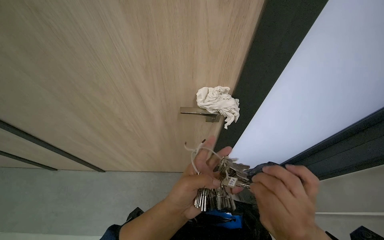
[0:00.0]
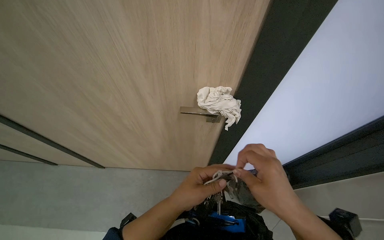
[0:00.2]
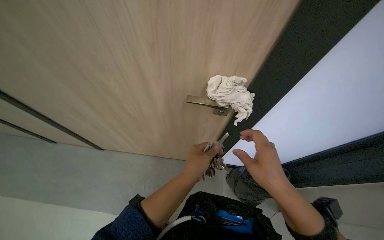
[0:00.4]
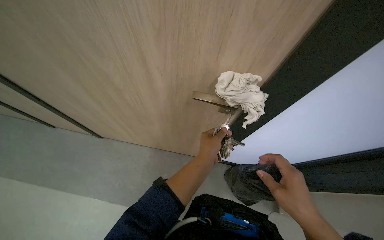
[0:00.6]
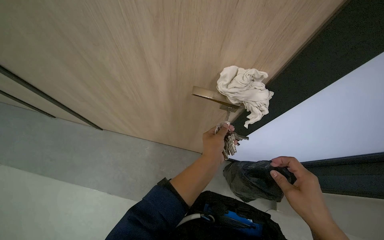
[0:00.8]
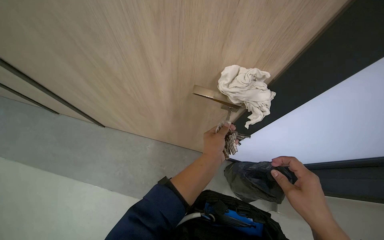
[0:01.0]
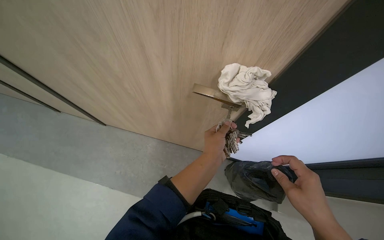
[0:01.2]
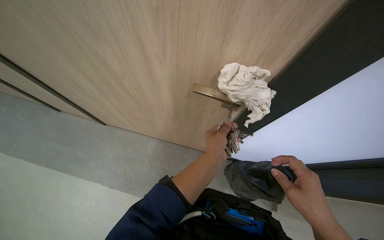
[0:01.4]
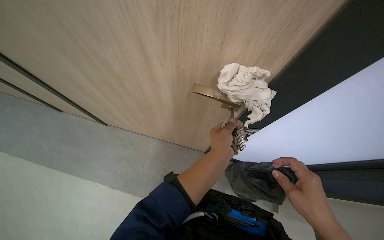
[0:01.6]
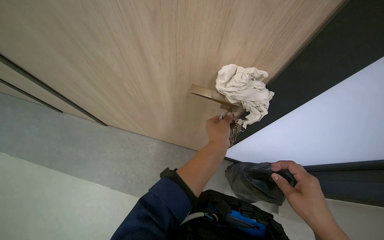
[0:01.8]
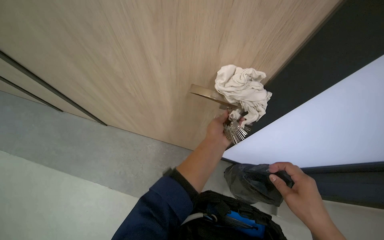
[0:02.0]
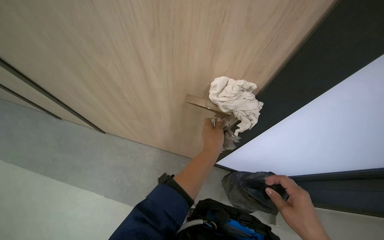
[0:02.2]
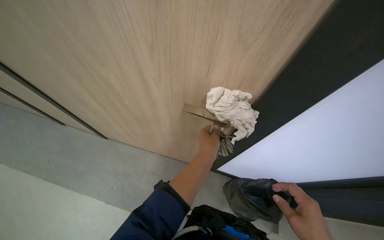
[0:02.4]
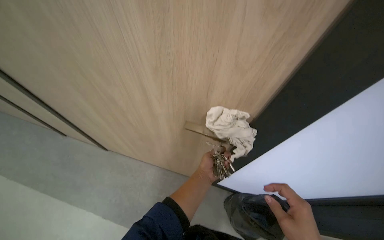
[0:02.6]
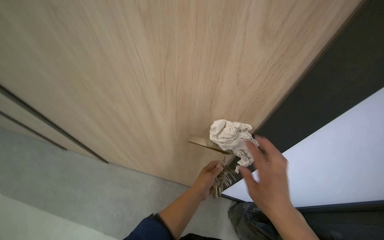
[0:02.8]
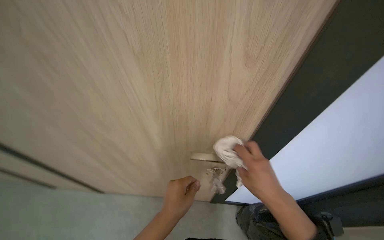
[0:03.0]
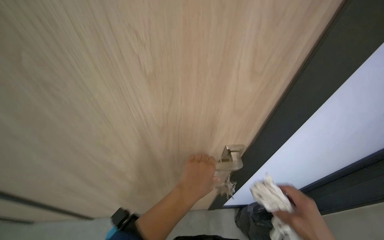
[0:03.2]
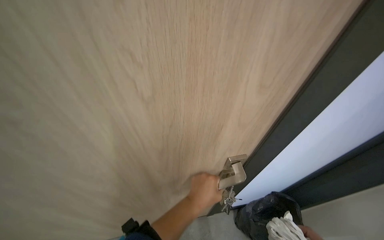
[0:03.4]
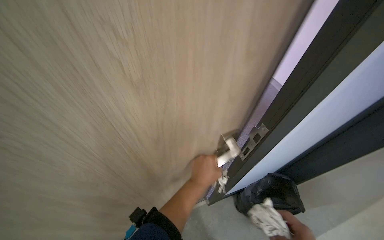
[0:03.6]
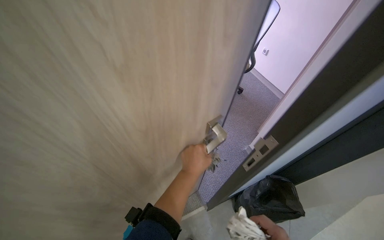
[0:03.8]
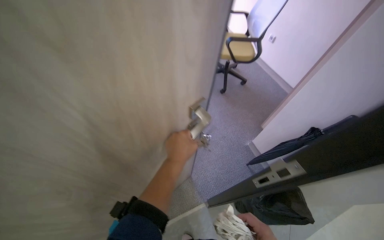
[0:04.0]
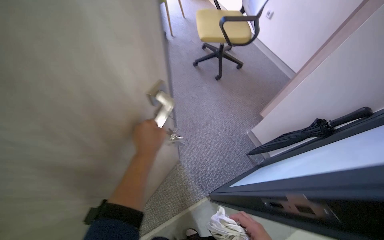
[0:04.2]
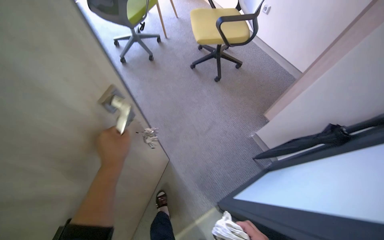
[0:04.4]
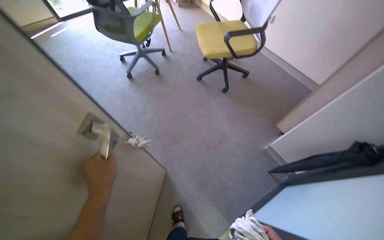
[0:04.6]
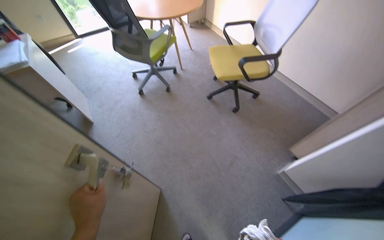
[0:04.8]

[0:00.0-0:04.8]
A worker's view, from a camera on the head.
Job: organizing items.
The whole recording: Unlocking office door. The worker selects a key from a bunch, unlocks the office door, and enters the room.
0:00.0 to 0:01.6: The wearer looks about 15 degrees further downward. The left hand heads farther from the camera and to the right, covering roughly 20 cm.
0:01.6 to 0:03.2: The head rotates roughly 20 degrees to the right. The wearer looks about 20 degrees further upward. The left hand shifts approximately 20 cm to the left and nearer to the camera.
0:03.2 to 0:04.8: The left hand travels to the left by about 30 cm.

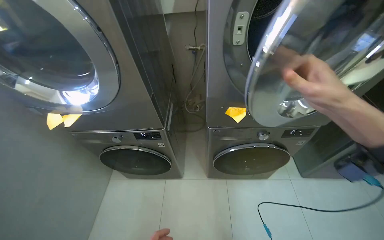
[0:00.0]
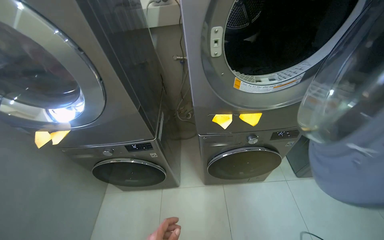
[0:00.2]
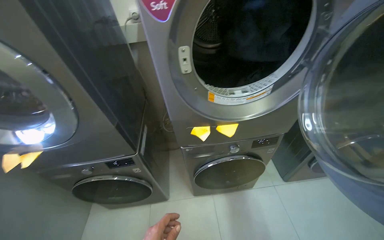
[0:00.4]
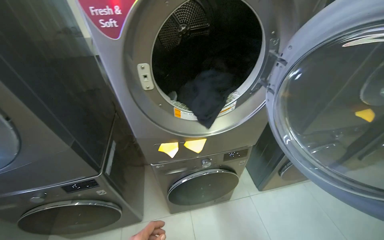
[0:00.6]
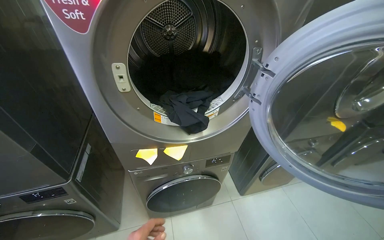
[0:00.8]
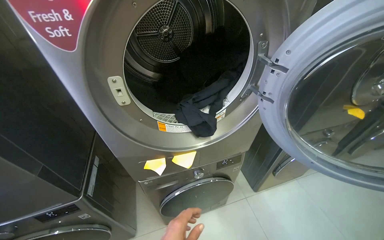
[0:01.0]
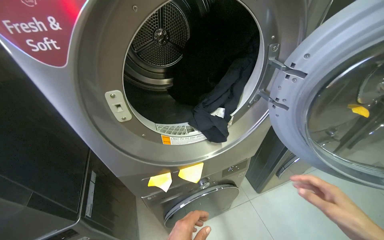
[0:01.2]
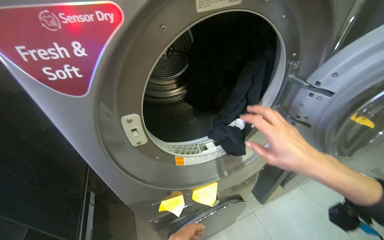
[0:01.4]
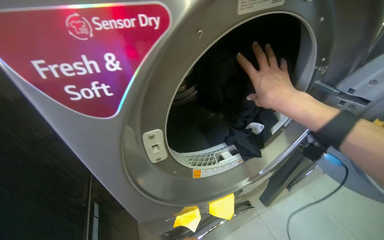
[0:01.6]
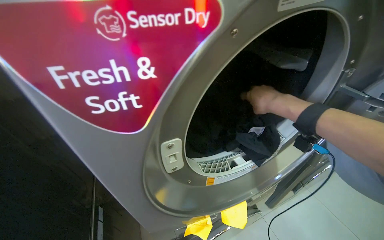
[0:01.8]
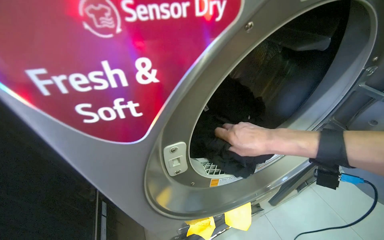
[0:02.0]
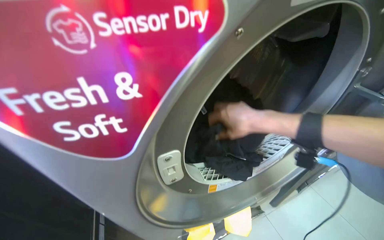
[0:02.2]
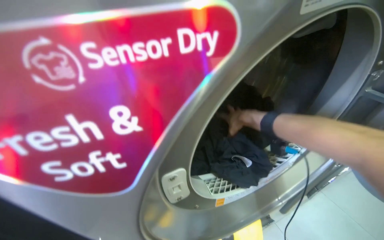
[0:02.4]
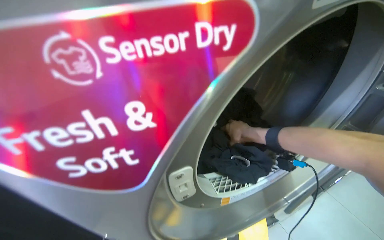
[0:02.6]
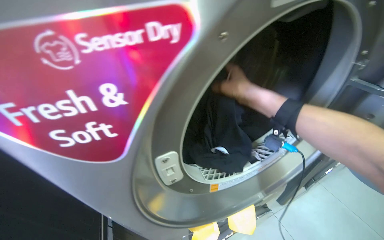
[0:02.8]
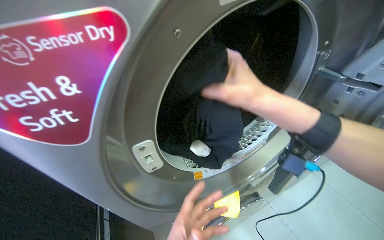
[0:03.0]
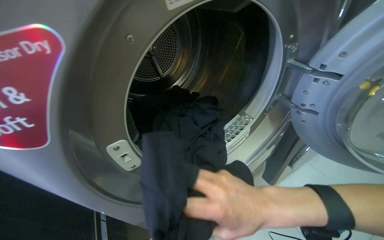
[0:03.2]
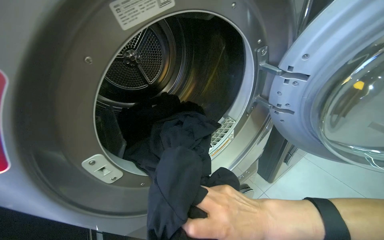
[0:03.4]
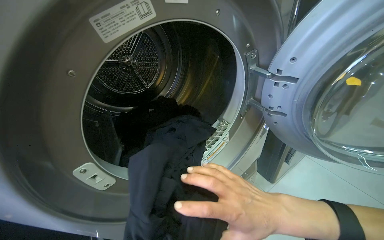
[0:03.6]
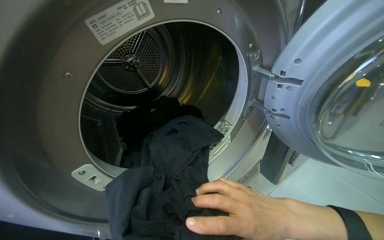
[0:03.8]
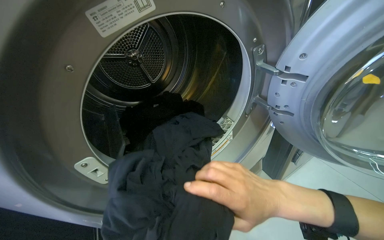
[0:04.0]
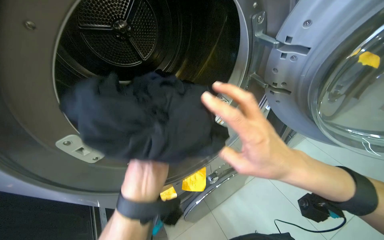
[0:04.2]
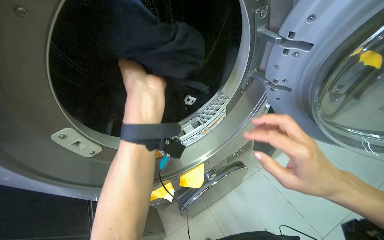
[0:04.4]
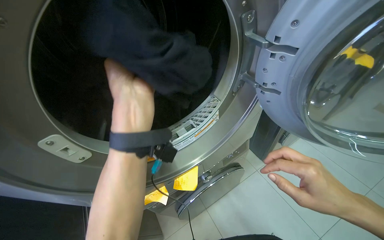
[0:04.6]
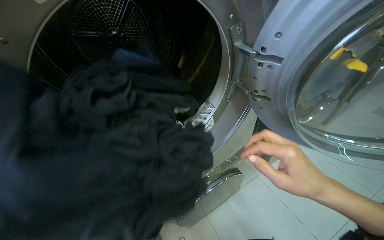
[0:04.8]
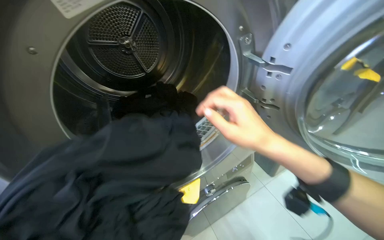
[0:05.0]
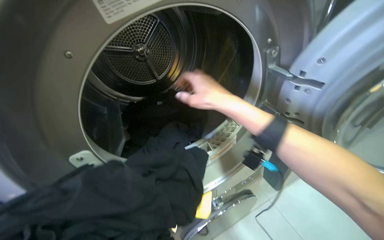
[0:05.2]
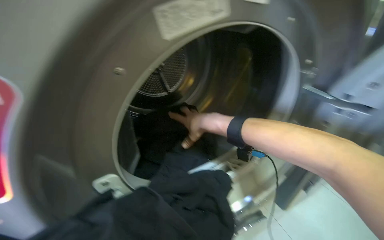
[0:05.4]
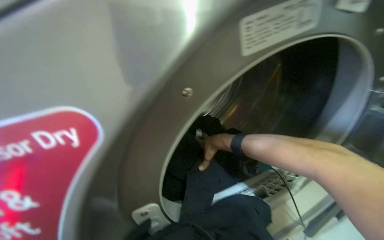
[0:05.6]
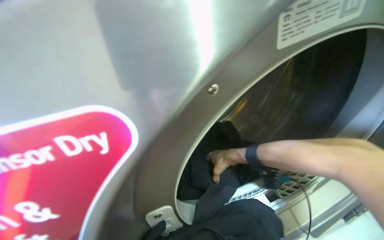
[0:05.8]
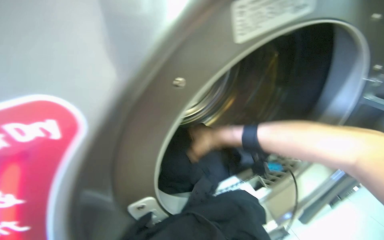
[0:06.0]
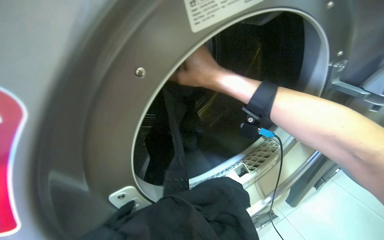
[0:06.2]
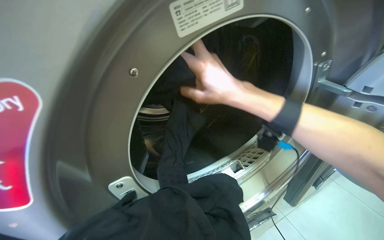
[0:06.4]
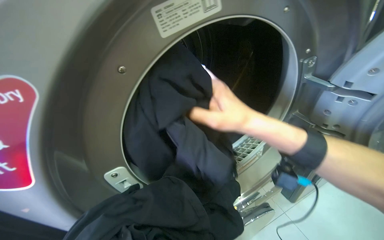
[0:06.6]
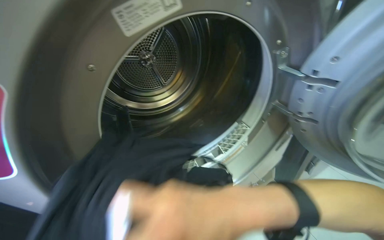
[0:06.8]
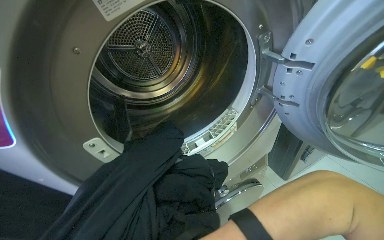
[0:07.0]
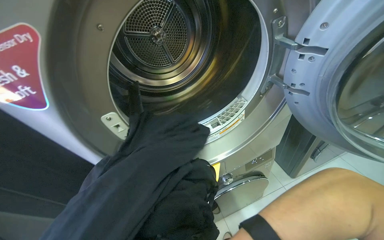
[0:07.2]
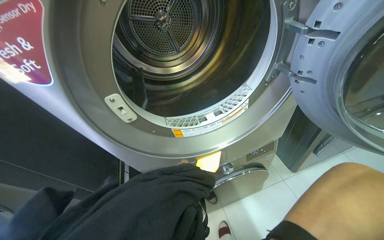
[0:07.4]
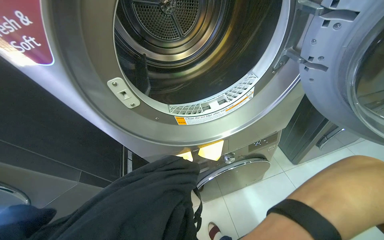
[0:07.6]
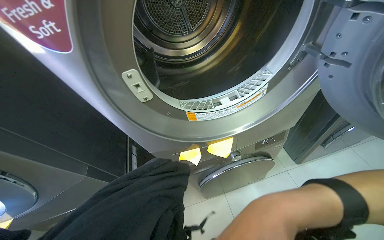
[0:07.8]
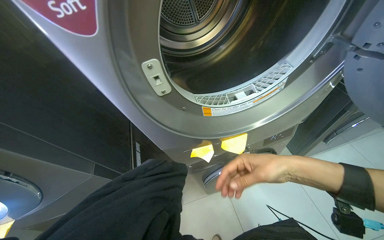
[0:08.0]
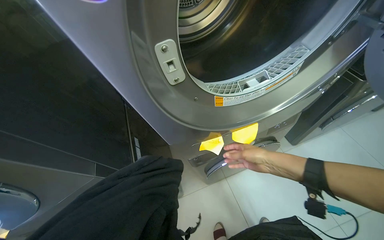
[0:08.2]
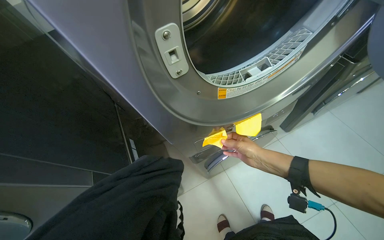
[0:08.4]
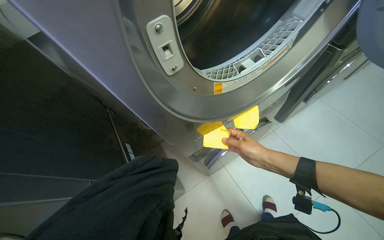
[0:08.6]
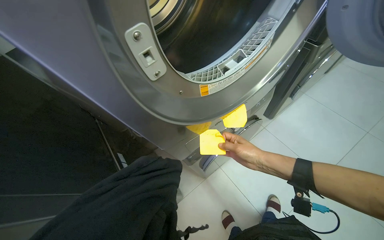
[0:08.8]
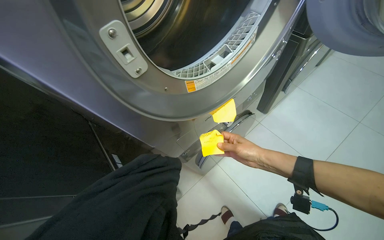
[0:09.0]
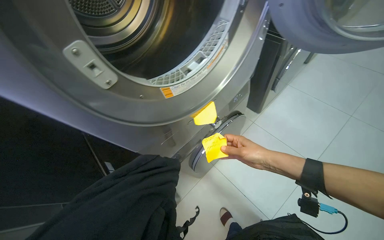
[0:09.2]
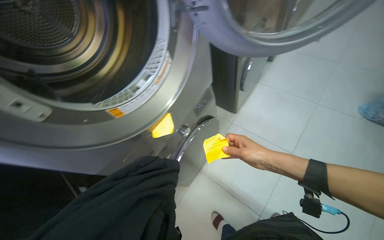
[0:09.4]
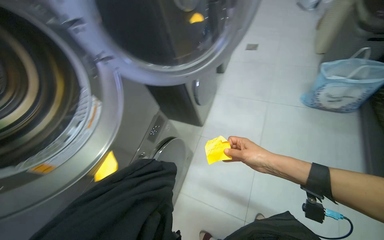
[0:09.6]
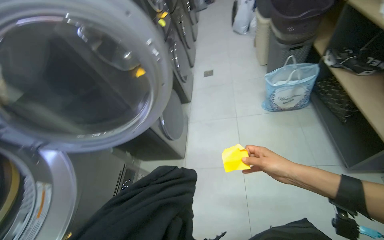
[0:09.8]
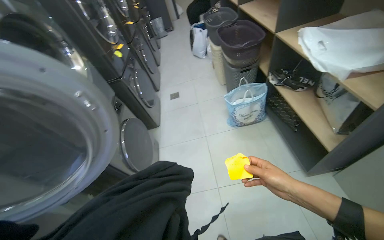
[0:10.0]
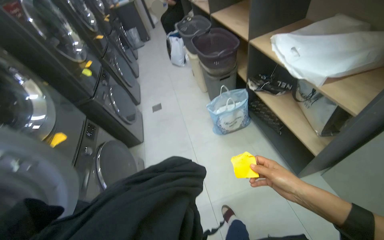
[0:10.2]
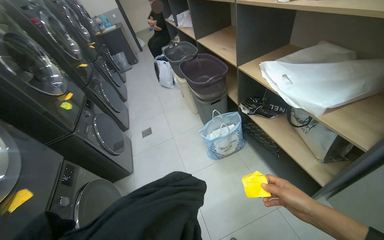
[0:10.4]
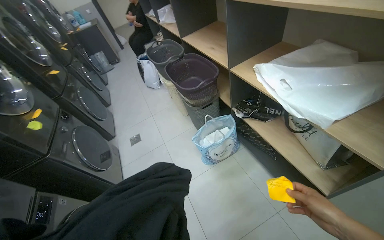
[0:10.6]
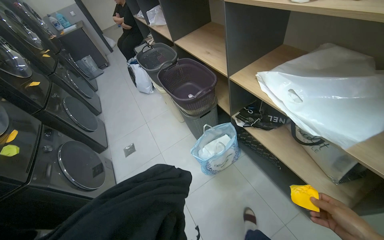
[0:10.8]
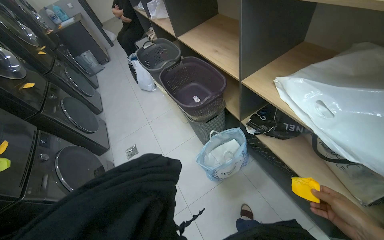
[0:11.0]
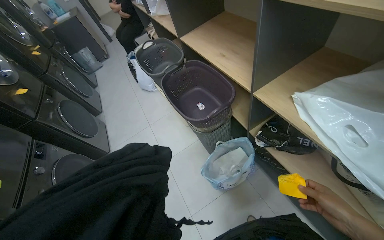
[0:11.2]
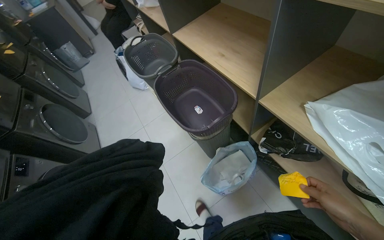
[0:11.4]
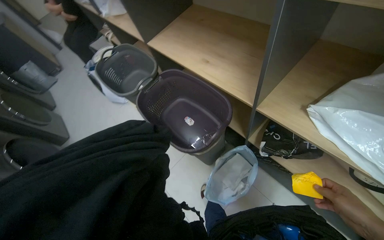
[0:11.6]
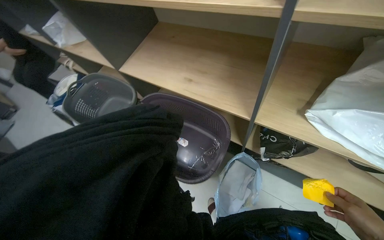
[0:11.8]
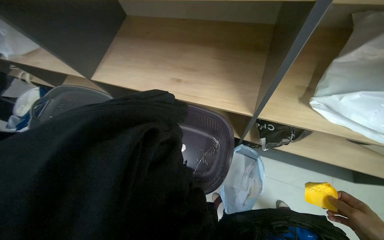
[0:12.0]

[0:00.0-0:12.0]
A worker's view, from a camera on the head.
Job: managing laundry.
The whole recording: Unloading finished laundry into basket. The worker unloads the finished clothes from the laundry machine into the basket.
0:00.0 to 0:01.6: The head rotates some 25 degrees to the right.
0:01.6 to 0:03.0: The right hand goes farther from the camera and returns, approximately 25 cm each way.
0:03.0 to 0:04.4: The right hand is displaced to the right and down the picture by about 30 cm.
0:04.4 to 0:06.0: The wearer looks about 15 degrees further upward. The right hand shifts about 50 cm to the left, farther from the camera and up the picture.
0:06.0 to 0:07.6: The wearer looks about 15 degrees further downward.
0:07.6 to 0:09.0: The wearer looks roughly 25 degrees further to the right.
0:09.0 to 0:10.4: The camera is carried roughly 80 cm. The head rotates roughly 70 degrees to the right. The camera pitches upward, by approximately 35 degrees.
0:10.4 to 0:12.0: The camera is carried roughly 1 m. The wearer looks roughly 50 degrees further to the right.

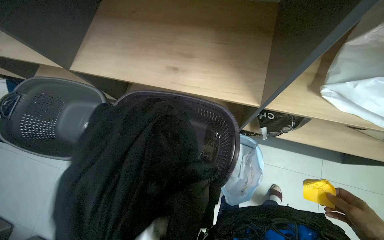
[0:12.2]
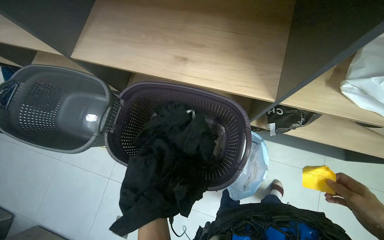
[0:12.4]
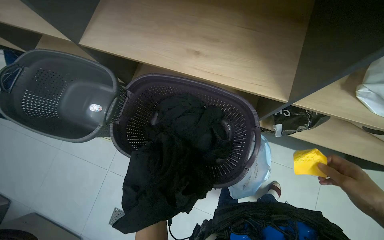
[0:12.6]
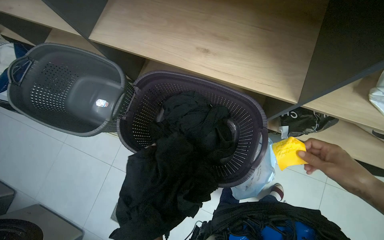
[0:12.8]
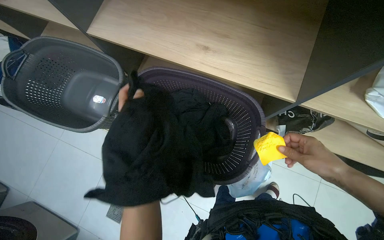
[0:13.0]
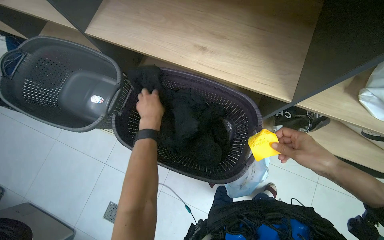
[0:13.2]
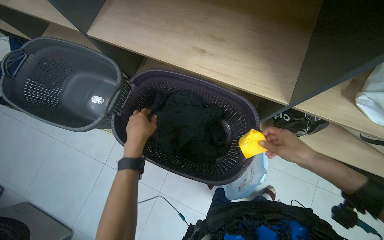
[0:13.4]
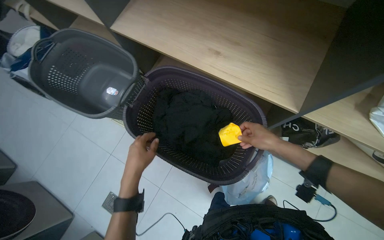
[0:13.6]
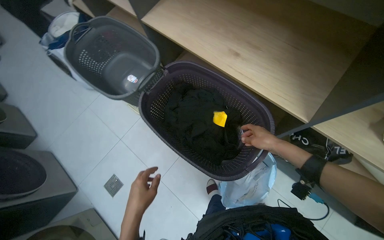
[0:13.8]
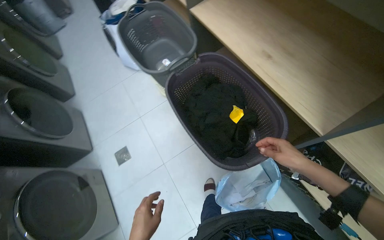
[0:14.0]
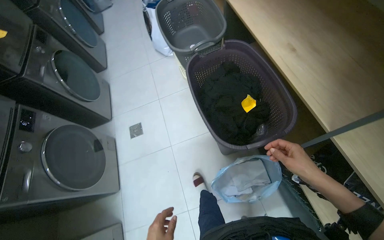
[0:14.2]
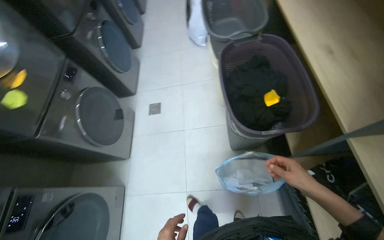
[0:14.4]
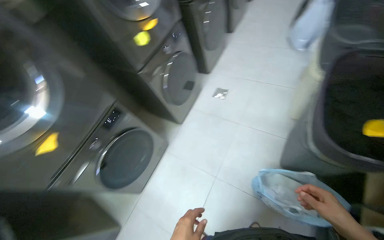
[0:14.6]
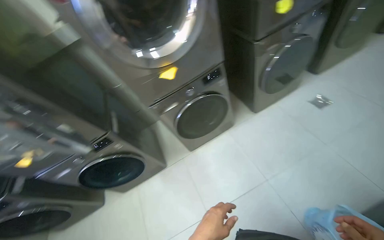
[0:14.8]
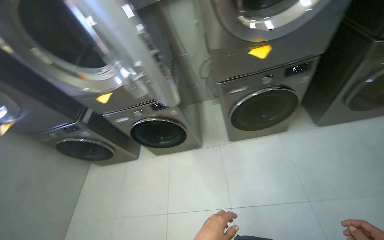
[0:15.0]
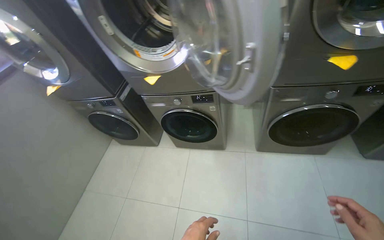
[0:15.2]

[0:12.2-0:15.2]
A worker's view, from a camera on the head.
Job: managing laundry.
The whole recording: Unloading finished laundry into basket. The worker unloads the finished clothes from the laundry machine into the basket.
0:13.8 to 0:15.2: The head travels approximately 1 m. The wearer's head swings approximately 145 degrees to the left. The camera pitches downward, by about 15 degrees.
